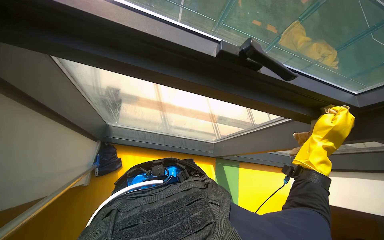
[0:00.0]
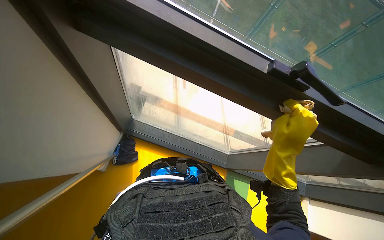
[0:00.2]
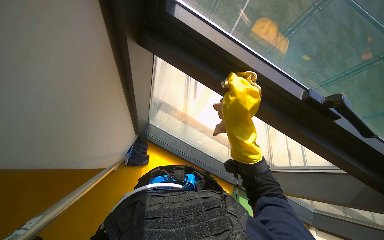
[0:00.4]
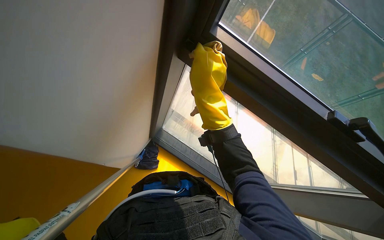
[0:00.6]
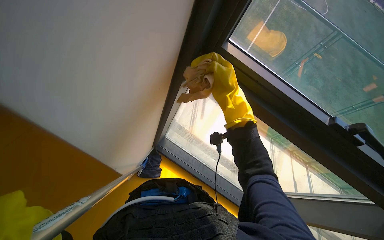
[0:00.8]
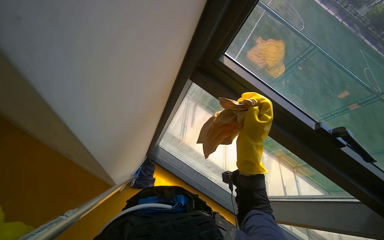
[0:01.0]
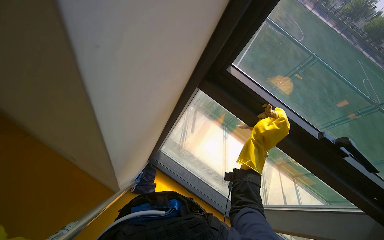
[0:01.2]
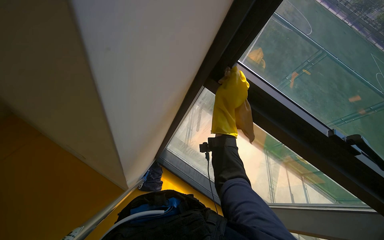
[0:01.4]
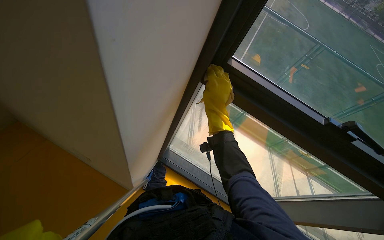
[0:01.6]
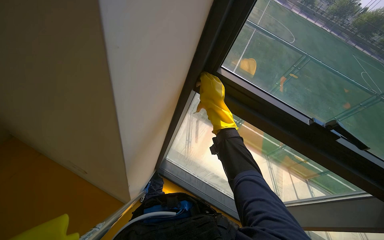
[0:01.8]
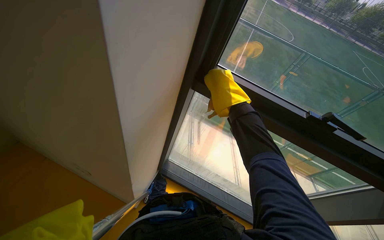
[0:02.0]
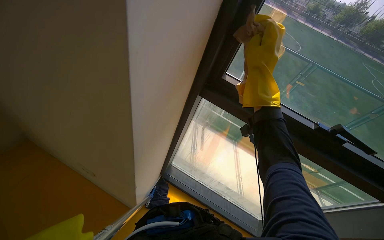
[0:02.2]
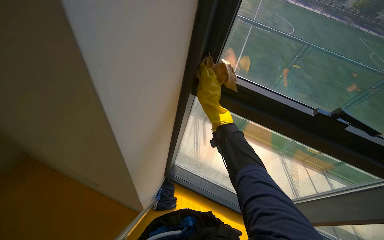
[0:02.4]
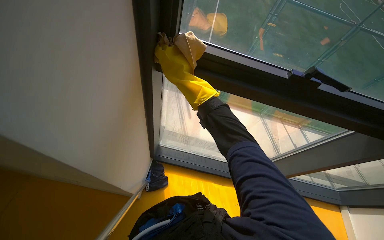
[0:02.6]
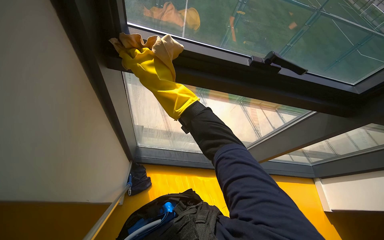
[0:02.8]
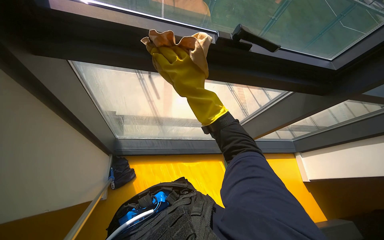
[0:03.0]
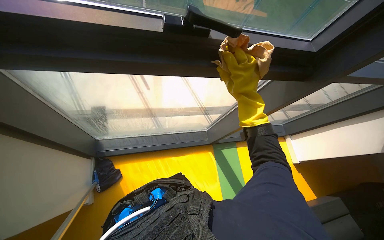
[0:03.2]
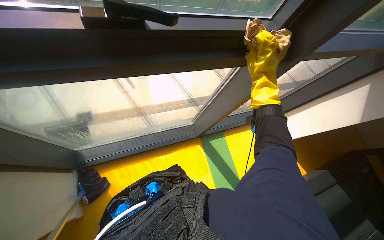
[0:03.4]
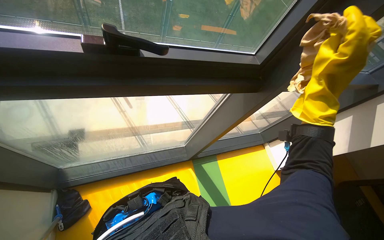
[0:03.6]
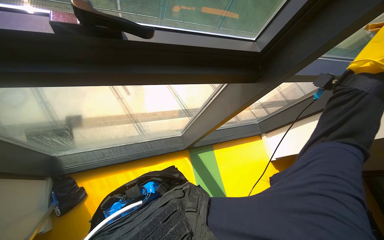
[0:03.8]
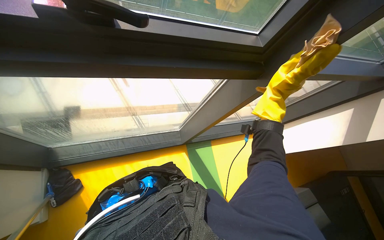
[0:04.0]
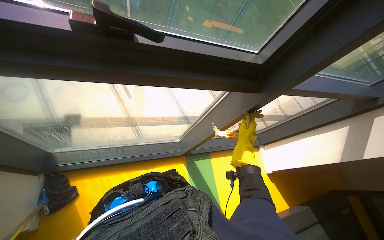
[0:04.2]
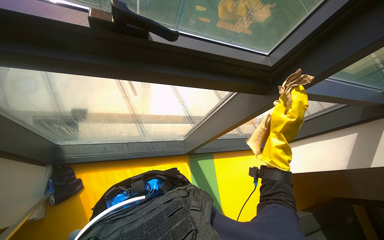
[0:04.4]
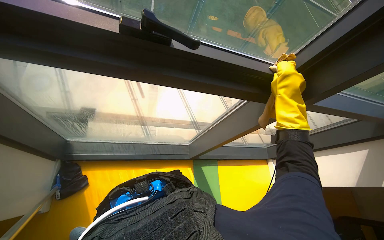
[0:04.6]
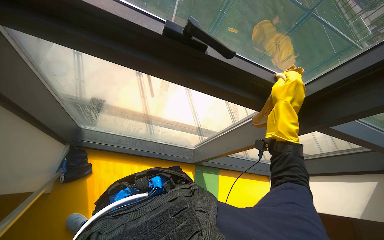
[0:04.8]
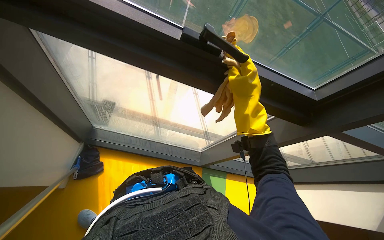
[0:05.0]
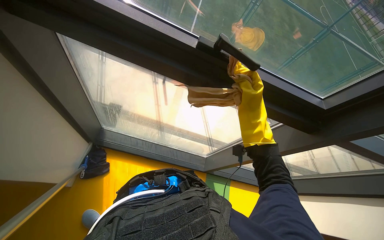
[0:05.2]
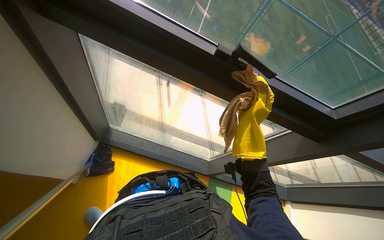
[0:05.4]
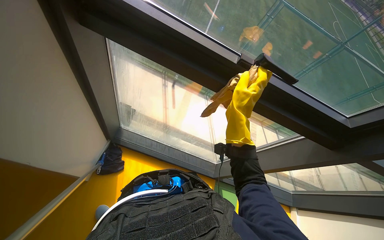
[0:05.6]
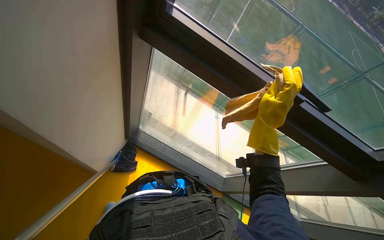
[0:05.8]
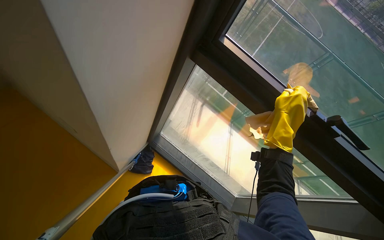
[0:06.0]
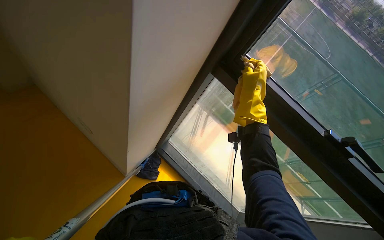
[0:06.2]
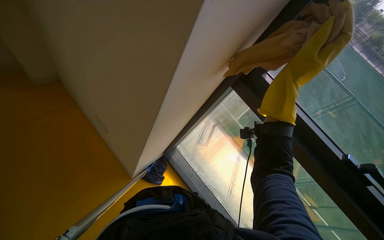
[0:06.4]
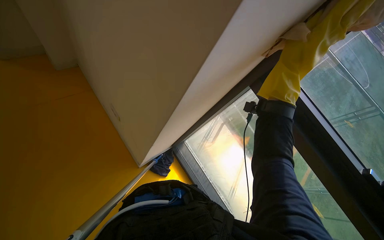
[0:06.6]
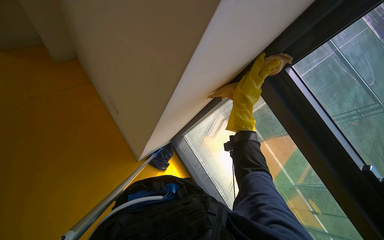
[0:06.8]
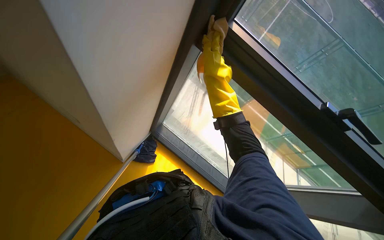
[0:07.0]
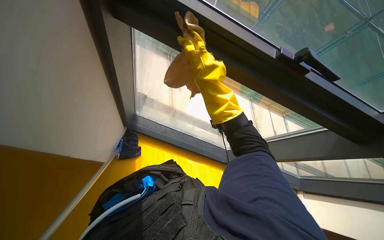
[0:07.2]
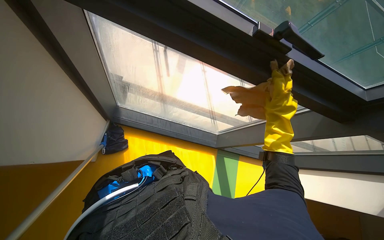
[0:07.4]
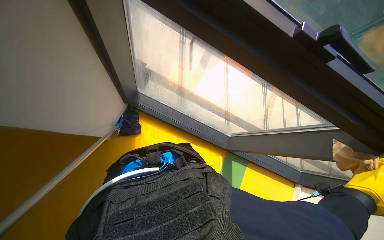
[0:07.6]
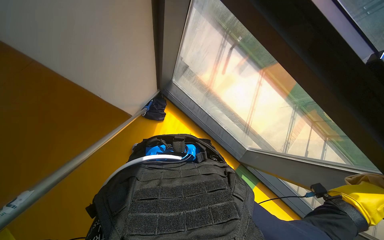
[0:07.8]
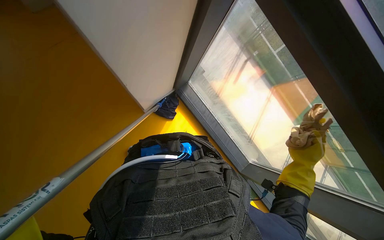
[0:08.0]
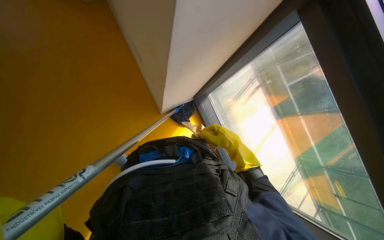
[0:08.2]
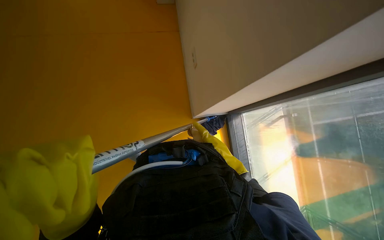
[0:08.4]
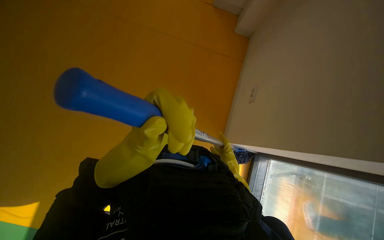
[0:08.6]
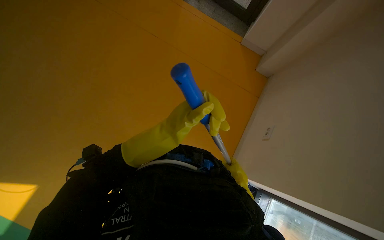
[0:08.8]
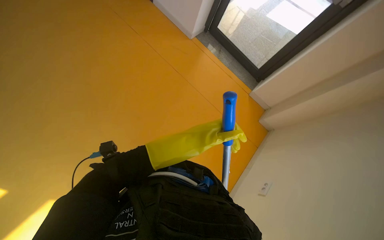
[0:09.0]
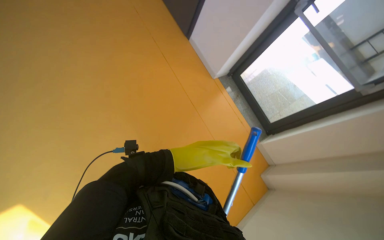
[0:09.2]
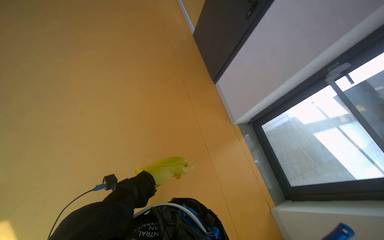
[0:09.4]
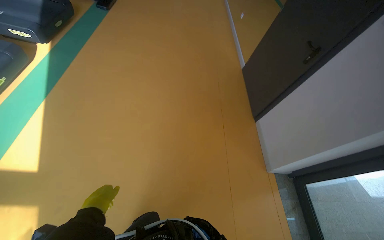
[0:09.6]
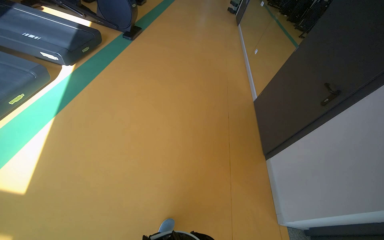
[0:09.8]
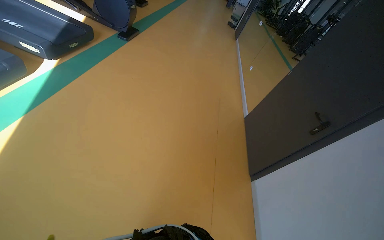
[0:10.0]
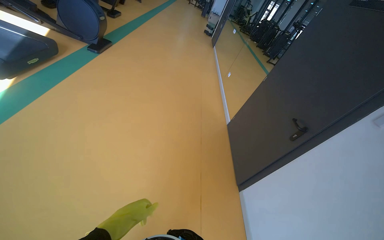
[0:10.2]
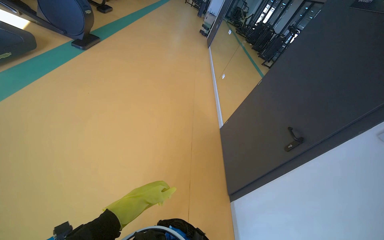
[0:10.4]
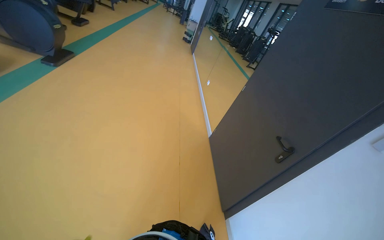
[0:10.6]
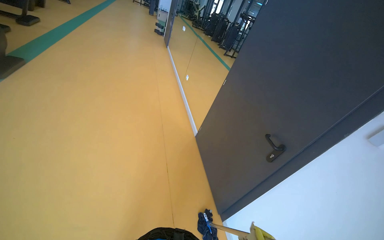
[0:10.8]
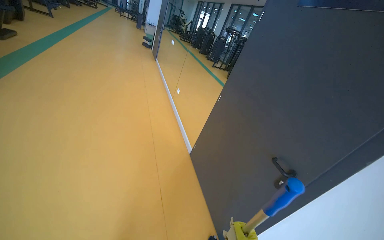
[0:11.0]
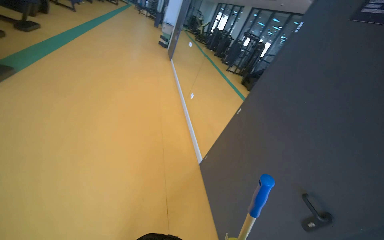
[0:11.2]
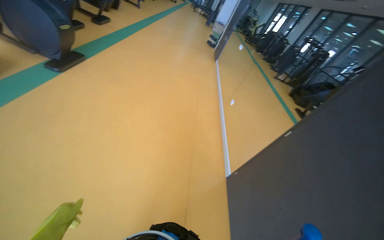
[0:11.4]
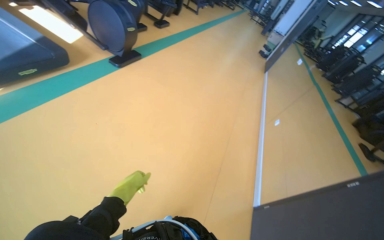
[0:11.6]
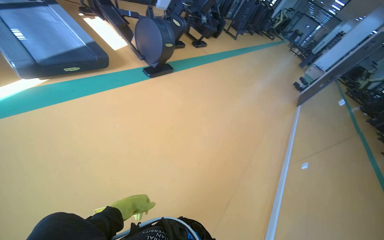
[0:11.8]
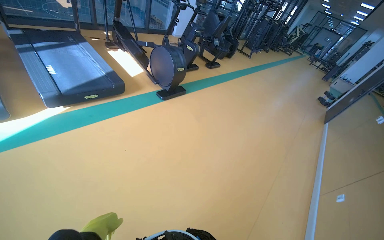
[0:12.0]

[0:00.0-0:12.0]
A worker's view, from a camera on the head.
Job: cleaning windows.
The whole recording: Cleaning gym windows. The worker cleans the gym windows using a long pole and wipes the frames with a cloth.
0:01.6 to 0:03.0: The wearer's head swings approximately 30 degrees to the right. The view tips downward by about 10 degrees.
0:03.0 to 0:04.4: The right hand is displaced to the right and farther from the camera by approximately 60 cm.
0:04.4 to 0:06.0: The head turns to the left by approximately 30 degrees. The view tilts about 15 degrees upward. The right hand moves roughly 25 cm to the left and comes back.
0:07.6 to 0:09.0: The camera travels about 60 cm. The head rotates some 105 degrees to the left. The view tilts roughly 30 degrees upward.
0:09.0 to 0:10.4: The camera is carried some 60 cm. The head turns to the left by some 50 degrees. The view tilts approximately 50 degrees upward.
0:10.4 to 0:12.0: The camera travels roughly 1 m. The wearer's head swings about 40 degrees to the left. The view tilts some 15 degrees upward.

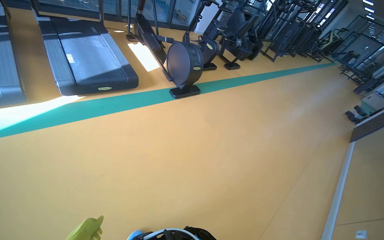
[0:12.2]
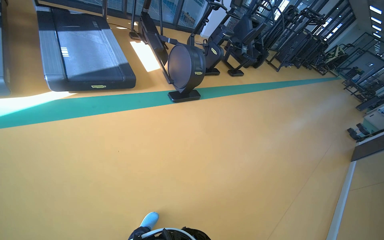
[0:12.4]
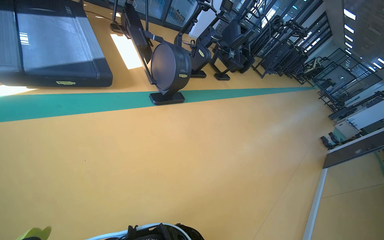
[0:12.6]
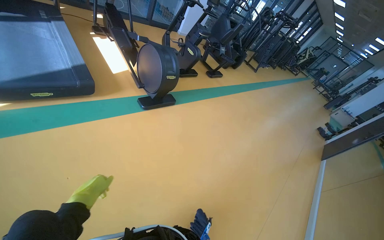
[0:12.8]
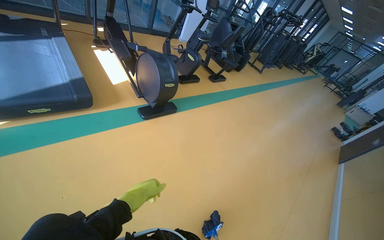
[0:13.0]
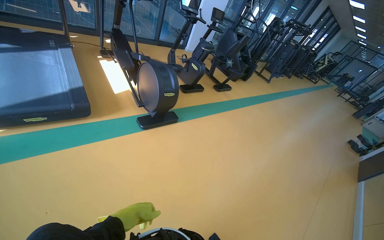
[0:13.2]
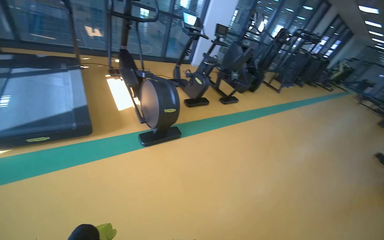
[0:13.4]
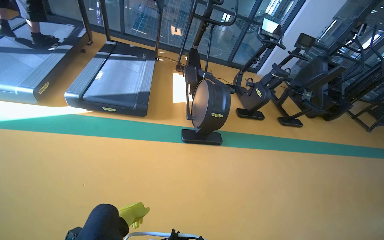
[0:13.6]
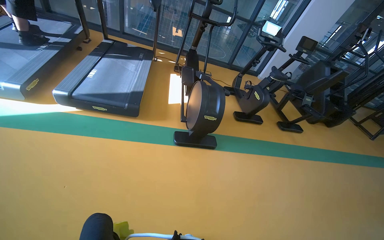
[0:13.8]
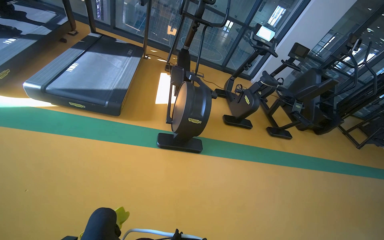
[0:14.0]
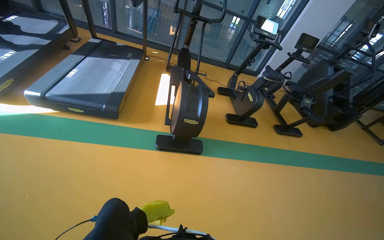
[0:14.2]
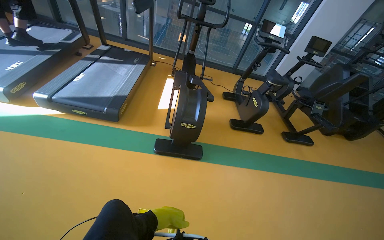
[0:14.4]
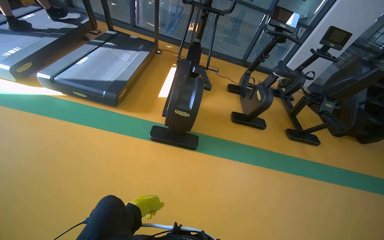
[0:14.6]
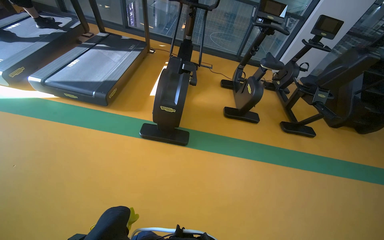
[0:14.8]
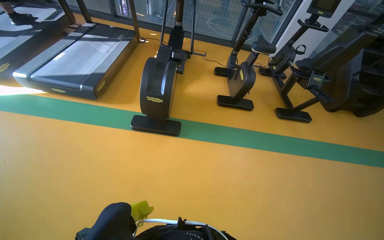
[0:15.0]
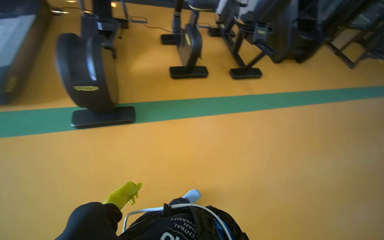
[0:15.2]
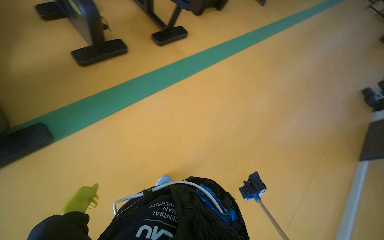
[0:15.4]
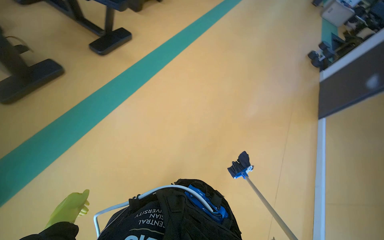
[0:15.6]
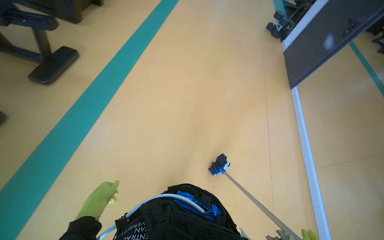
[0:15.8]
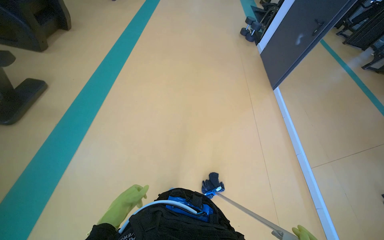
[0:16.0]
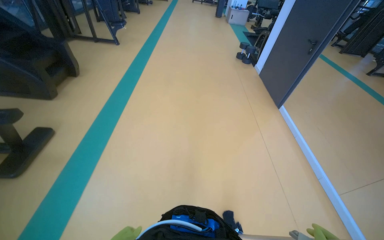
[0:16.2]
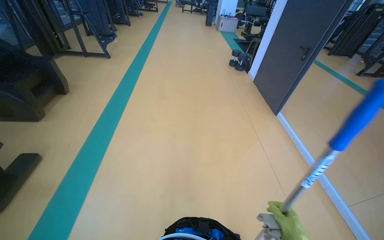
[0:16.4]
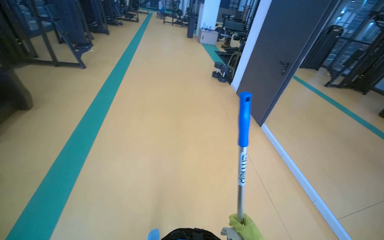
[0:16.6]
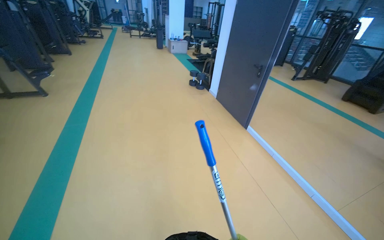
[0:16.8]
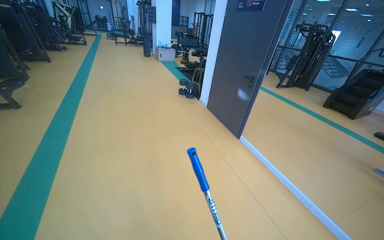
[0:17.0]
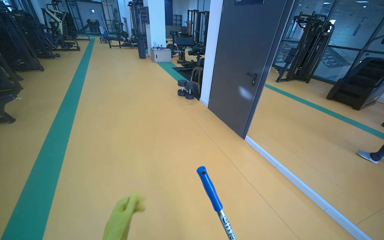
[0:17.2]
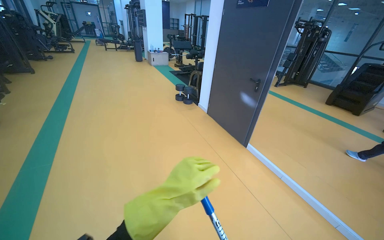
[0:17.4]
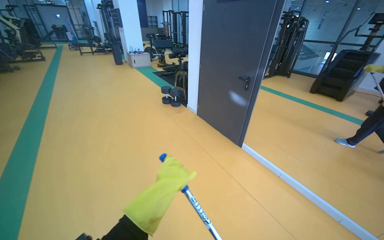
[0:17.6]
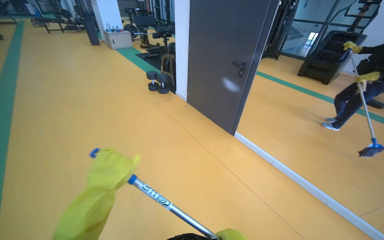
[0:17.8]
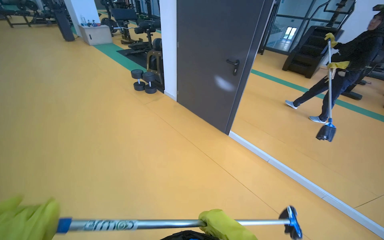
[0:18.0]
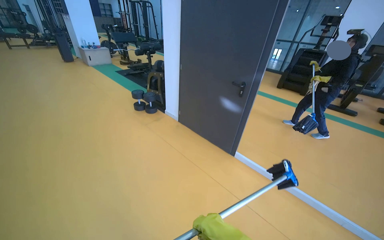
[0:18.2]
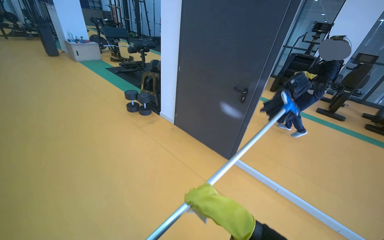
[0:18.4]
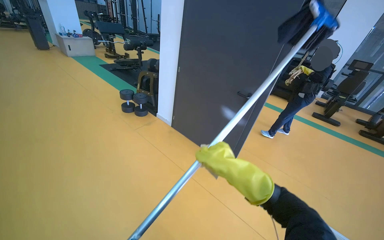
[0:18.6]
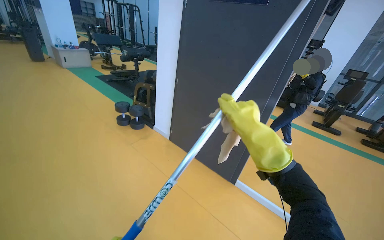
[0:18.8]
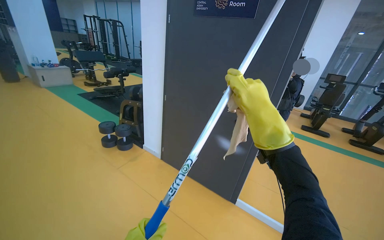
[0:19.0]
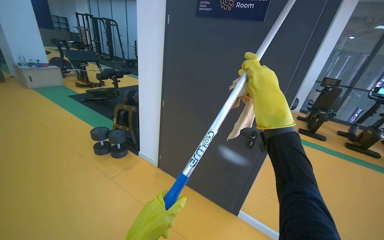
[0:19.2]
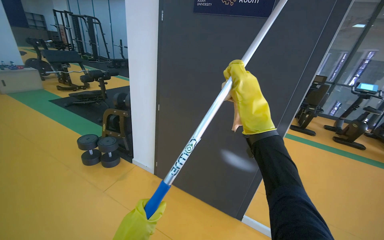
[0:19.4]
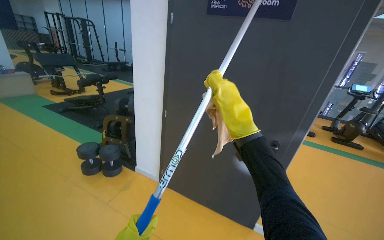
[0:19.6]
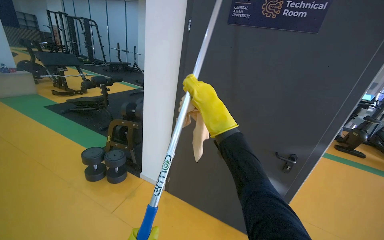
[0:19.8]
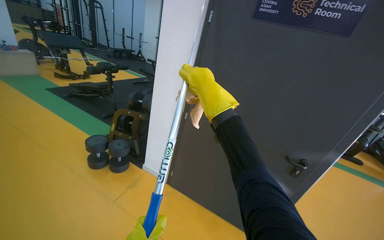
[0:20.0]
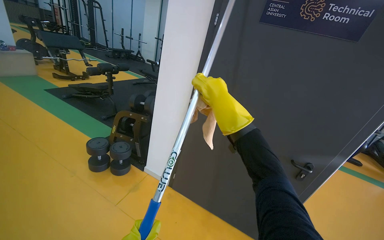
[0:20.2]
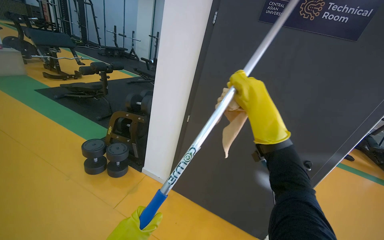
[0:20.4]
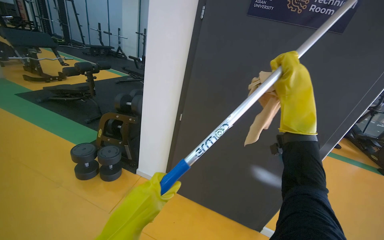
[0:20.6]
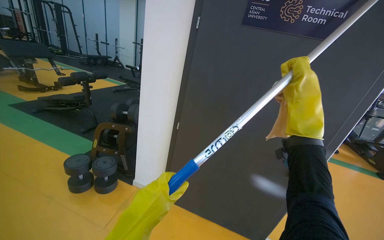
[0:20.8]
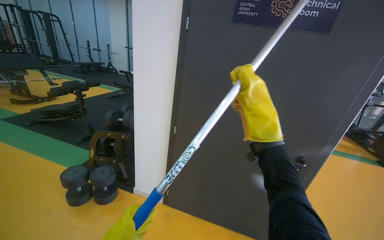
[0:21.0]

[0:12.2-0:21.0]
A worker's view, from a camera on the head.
Job: cleaning windows.
The whole recording: Cleaning gym windows. The worker cleans the gym windows using a long pole and wipes the frames with a cloth.
0:12.2 to 0:13.6: The wearer moves roughly 90 cm. The head turns to the left by about 30 degrees.
0:13.6 to 0:15.2: The wearer moves to the right, roughly 1 m. The view tips downward by about 15 degrees.
0:15.2 to 0:16.6: The camera travels roughly 90 cm. The head turns to the right by roughly 70 degrees.
0:16.6 to 0:18.0: The head travels roughly 1 m. The wearer's head swings about 35 degrees to the right.
0:18.0 to 0:19.6: The wearer moves about 1 m. The camera sweeps to the right, by roughly 20 degrees. The wearer looks about 15 degrees further upward.
